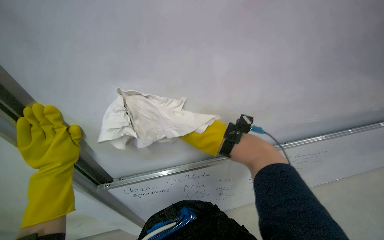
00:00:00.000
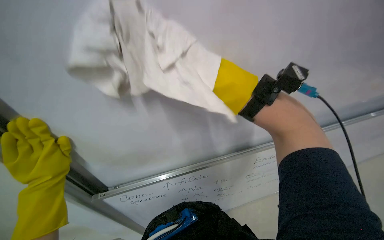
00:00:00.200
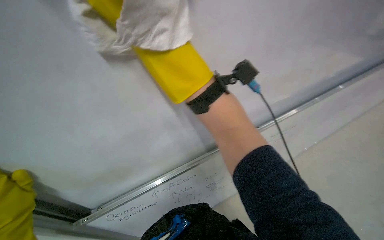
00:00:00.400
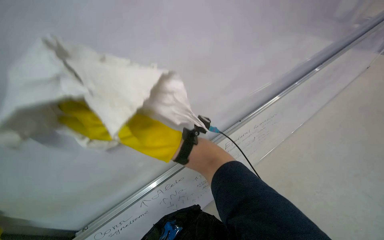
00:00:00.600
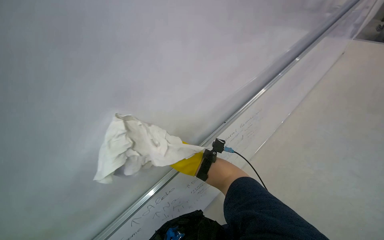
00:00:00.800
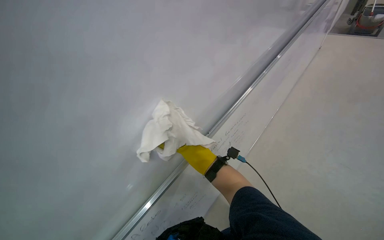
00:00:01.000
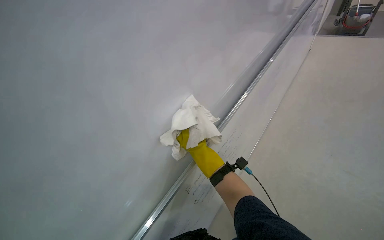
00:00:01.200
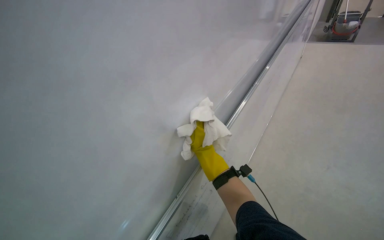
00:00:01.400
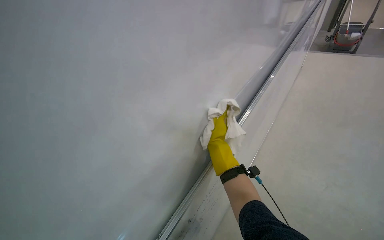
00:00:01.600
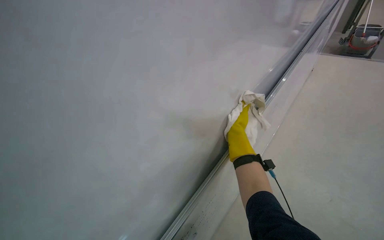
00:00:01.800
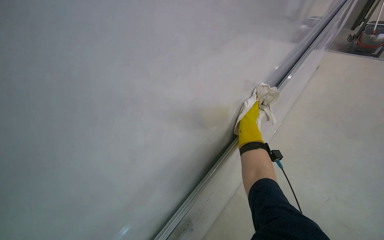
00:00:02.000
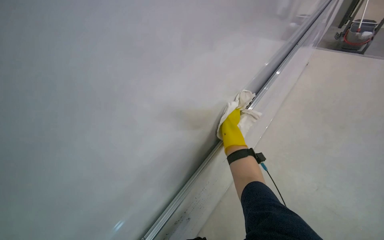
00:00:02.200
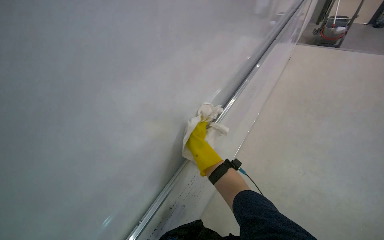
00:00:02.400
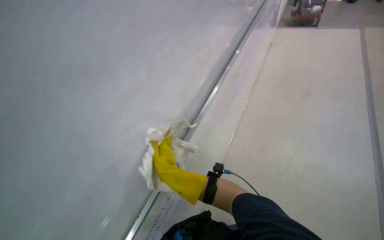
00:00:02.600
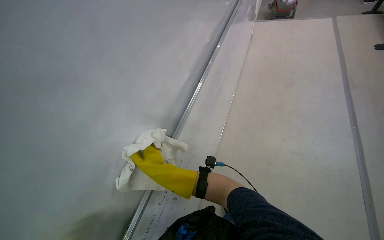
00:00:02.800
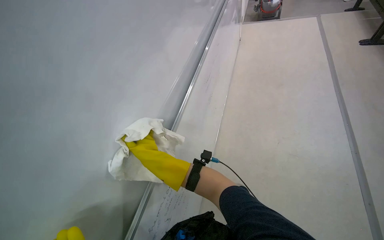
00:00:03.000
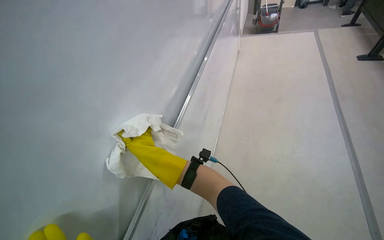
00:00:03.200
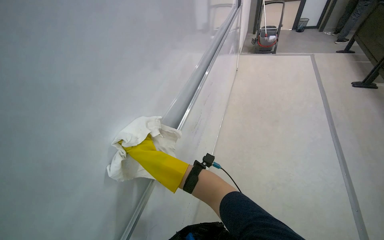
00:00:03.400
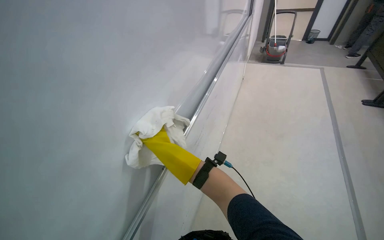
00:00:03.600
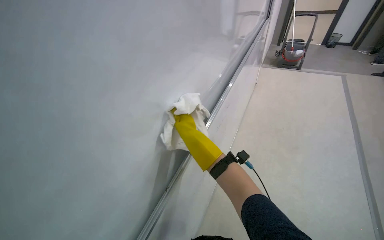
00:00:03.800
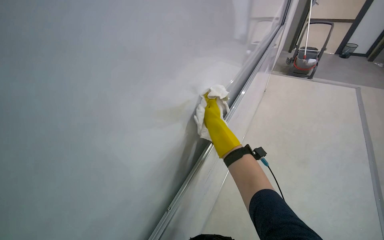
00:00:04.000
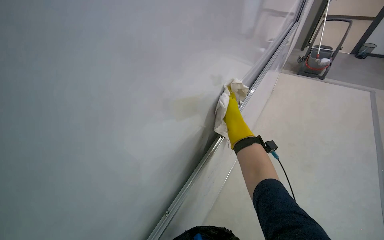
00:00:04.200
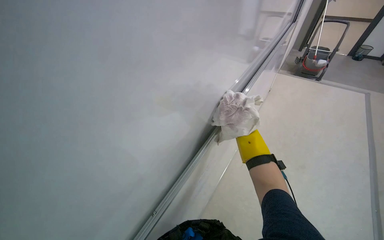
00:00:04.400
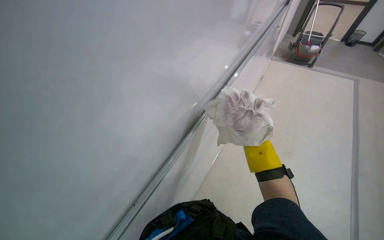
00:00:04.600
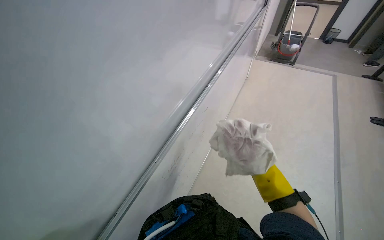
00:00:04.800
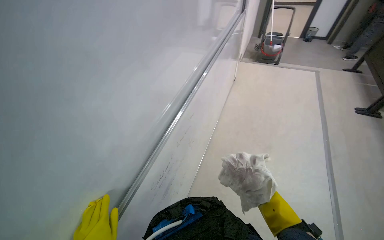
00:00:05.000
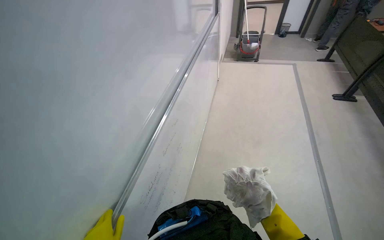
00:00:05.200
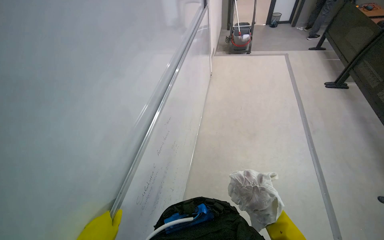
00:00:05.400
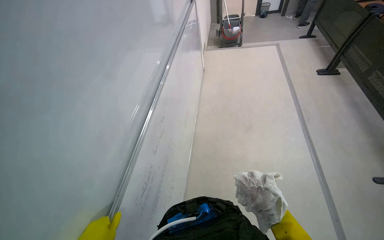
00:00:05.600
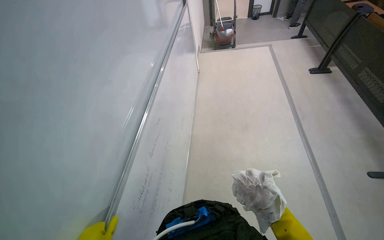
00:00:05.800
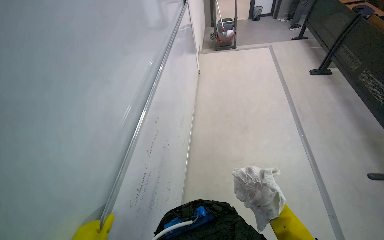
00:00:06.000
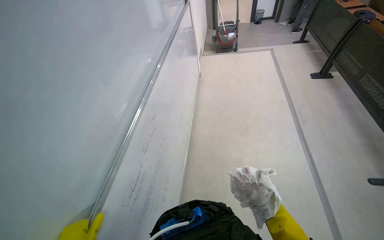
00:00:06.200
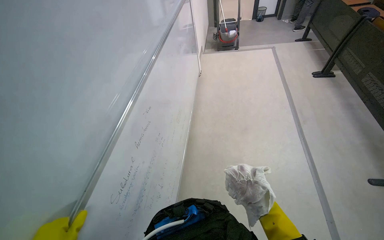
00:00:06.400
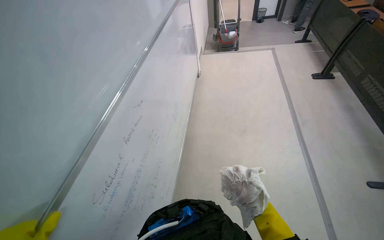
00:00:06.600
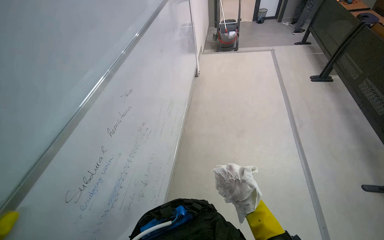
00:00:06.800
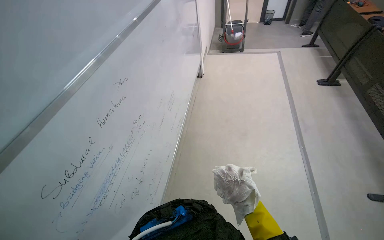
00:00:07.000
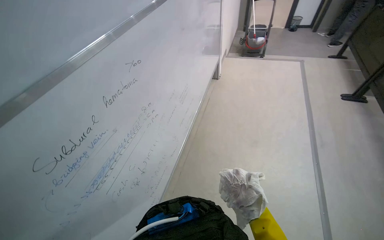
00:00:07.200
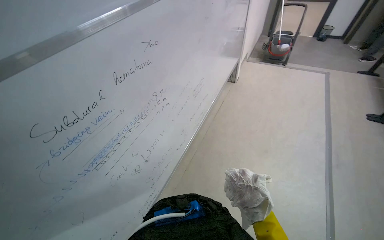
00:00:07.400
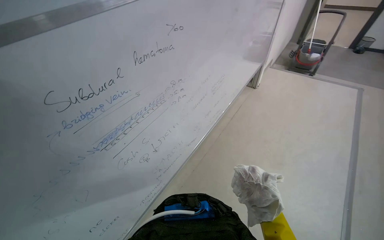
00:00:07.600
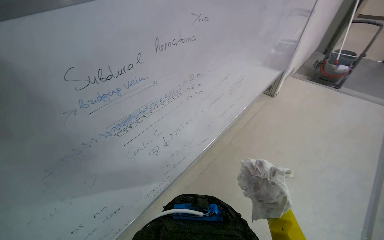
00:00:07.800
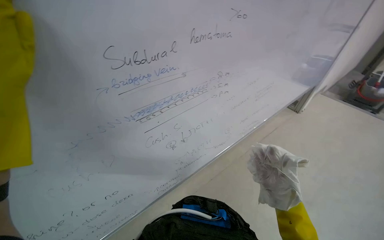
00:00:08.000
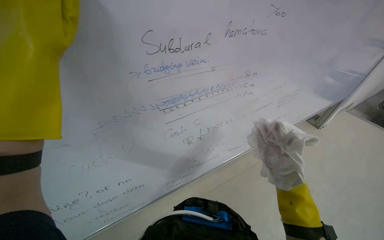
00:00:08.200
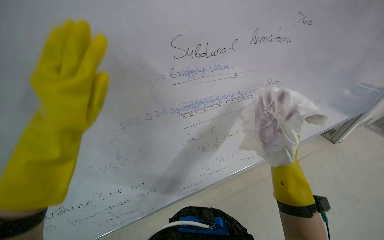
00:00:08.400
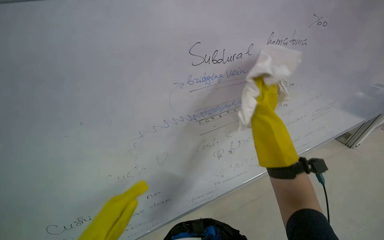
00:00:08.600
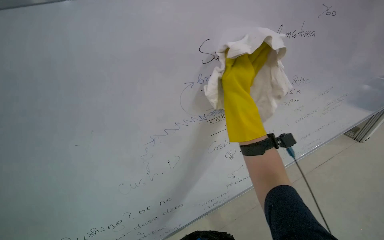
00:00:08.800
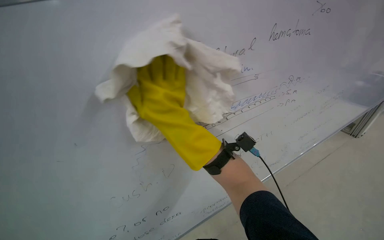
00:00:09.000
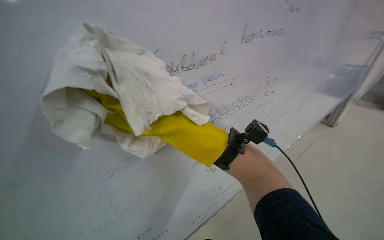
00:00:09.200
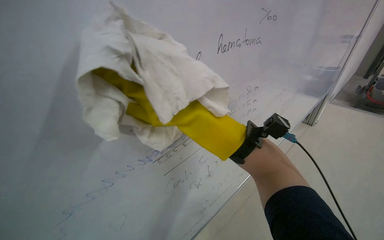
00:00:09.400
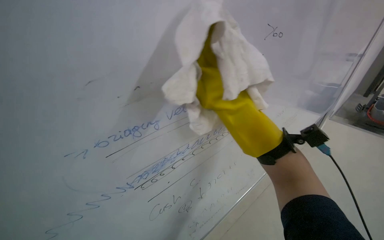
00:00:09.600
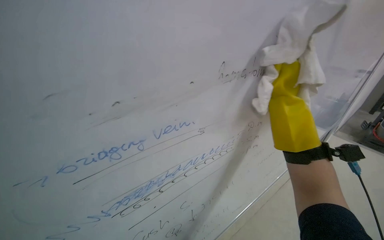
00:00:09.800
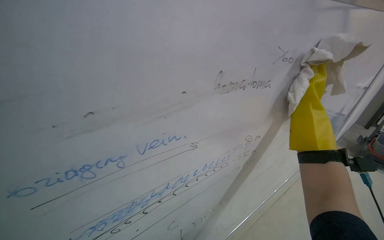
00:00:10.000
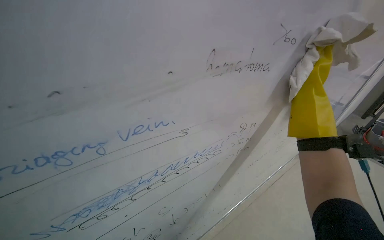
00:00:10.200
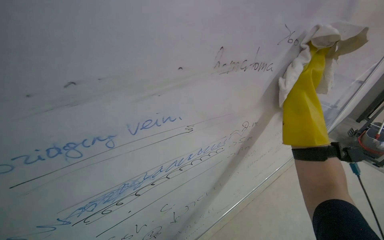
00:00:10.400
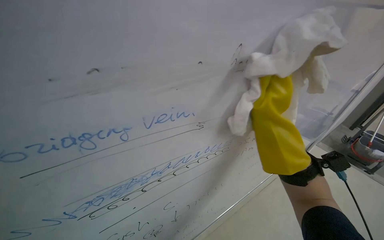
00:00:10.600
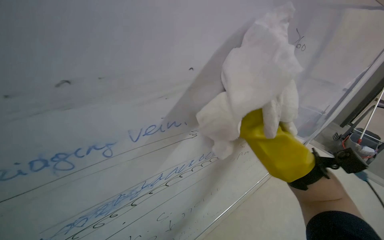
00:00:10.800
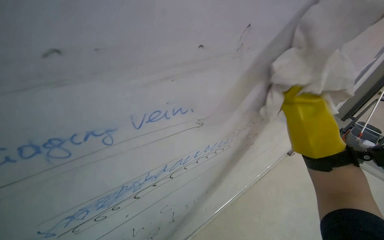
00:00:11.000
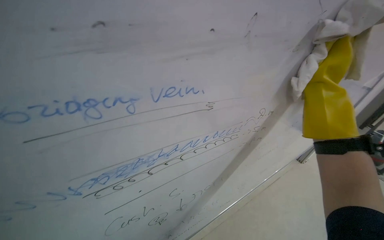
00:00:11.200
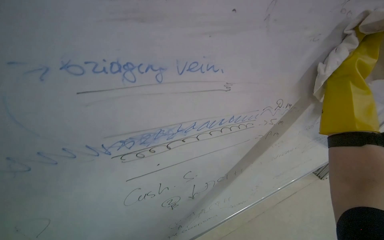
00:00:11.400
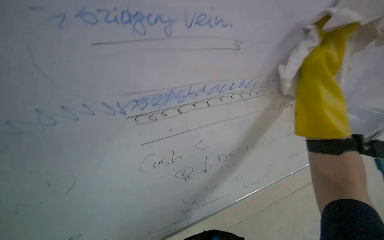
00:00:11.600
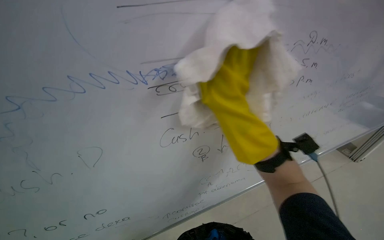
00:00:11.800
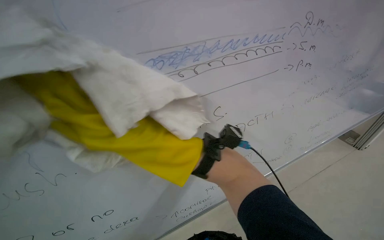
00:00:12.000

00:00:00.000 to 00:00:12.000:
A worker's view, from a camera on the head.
Job: wiping surfaces.
The whole recording: Wiping whiteboard surface. The worker wipes the whiteboard surface with a cloth, periodically re-wetting and wringing it.
00:00:03.000 to 00:00:04.400: The right hand goes roughly 20 cm to the right and up the picture.
00:00:04.400 to 00:00:06.000: The head rotates roughly 30 degrees to the right.
00:00:06.000 to 00:00:07.600: The wearer looks roughly 30 degrees further to the left.
00:00:07.600 to 00:00:09.000: The wearer looks roughly 25 degrees further to the left. The camera pitches upward, by about 15 degrees.

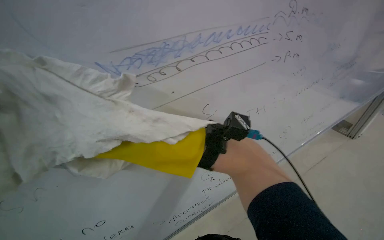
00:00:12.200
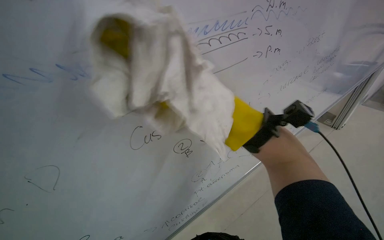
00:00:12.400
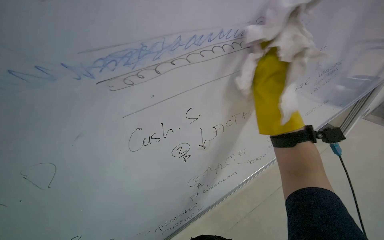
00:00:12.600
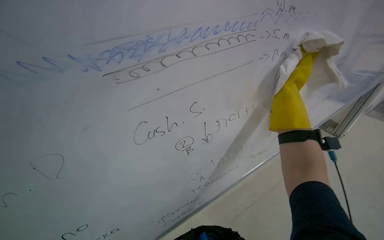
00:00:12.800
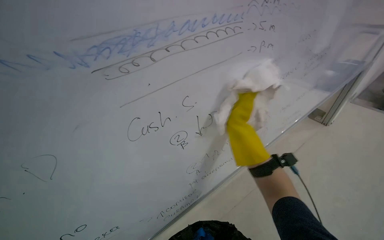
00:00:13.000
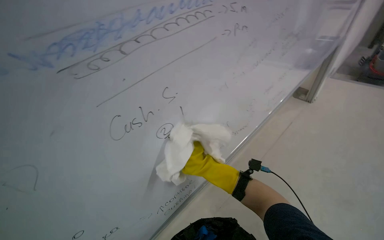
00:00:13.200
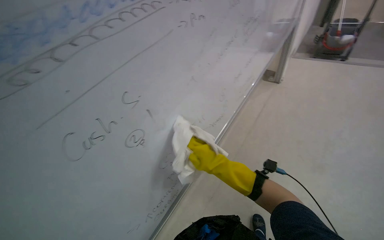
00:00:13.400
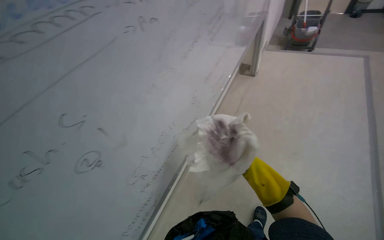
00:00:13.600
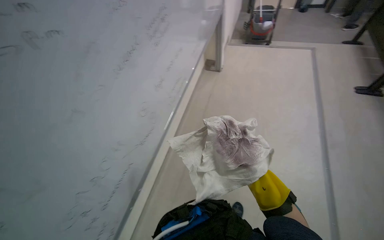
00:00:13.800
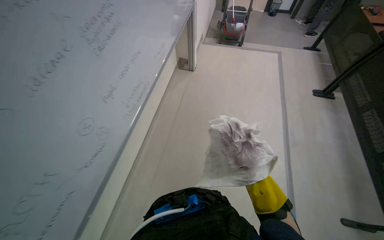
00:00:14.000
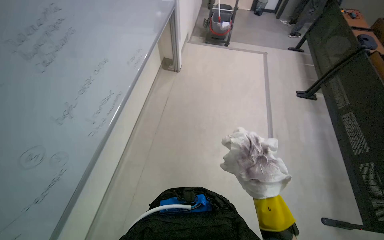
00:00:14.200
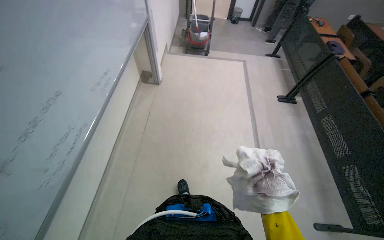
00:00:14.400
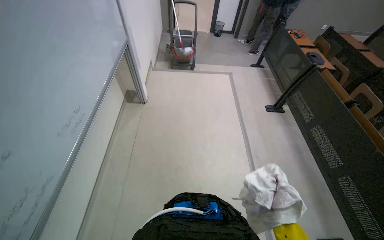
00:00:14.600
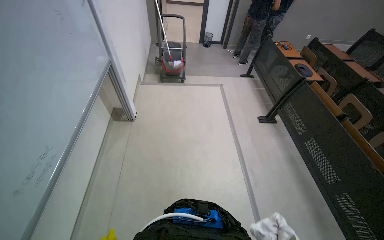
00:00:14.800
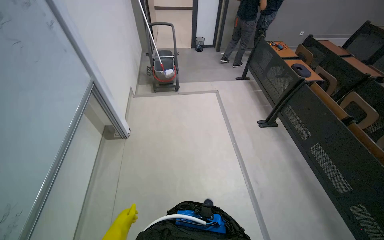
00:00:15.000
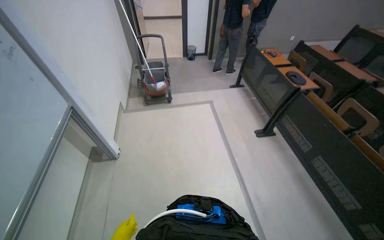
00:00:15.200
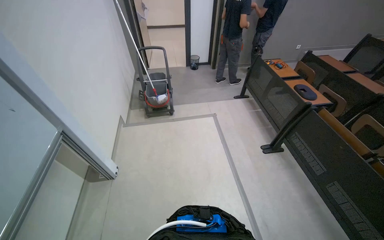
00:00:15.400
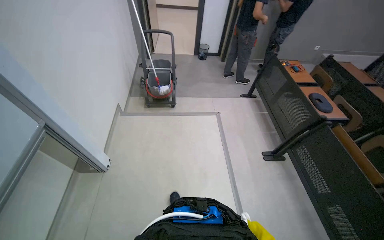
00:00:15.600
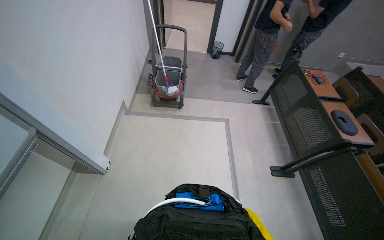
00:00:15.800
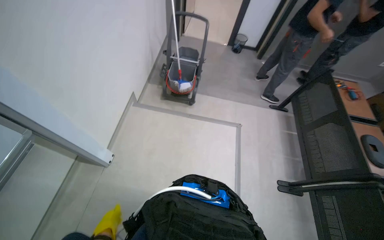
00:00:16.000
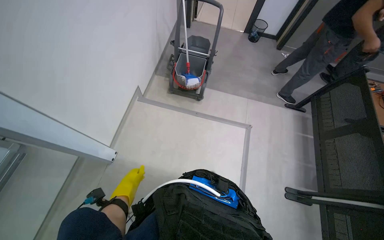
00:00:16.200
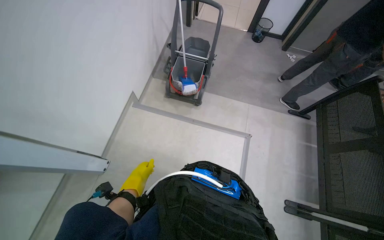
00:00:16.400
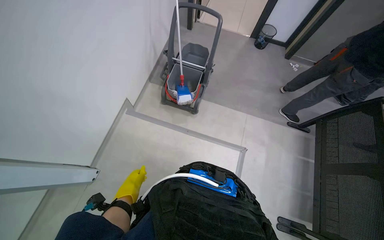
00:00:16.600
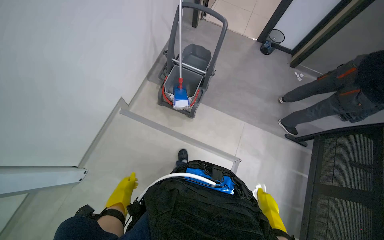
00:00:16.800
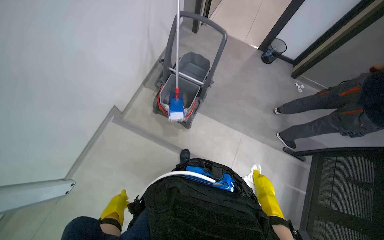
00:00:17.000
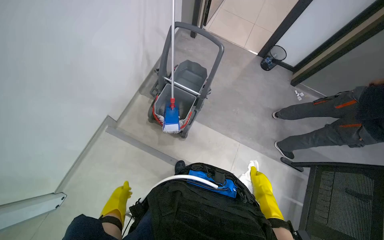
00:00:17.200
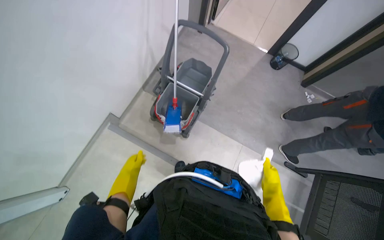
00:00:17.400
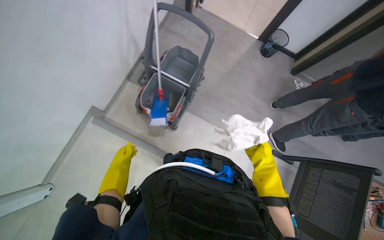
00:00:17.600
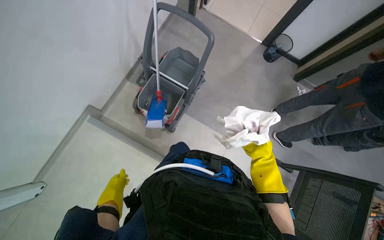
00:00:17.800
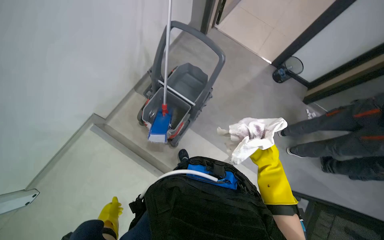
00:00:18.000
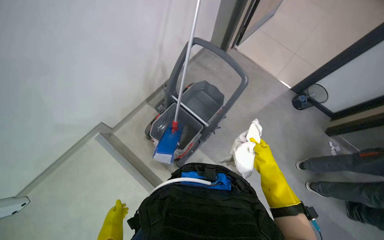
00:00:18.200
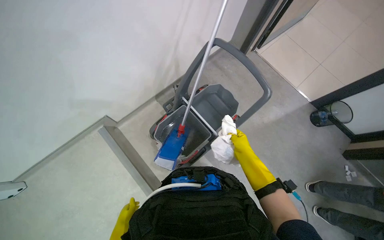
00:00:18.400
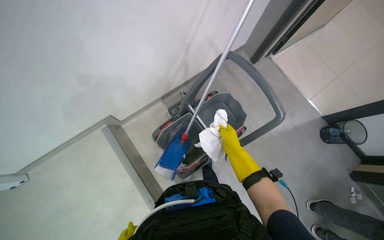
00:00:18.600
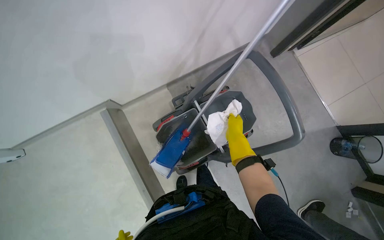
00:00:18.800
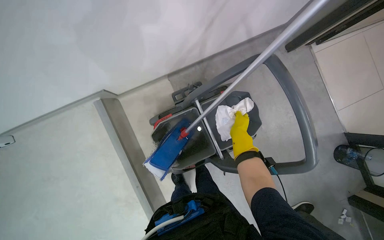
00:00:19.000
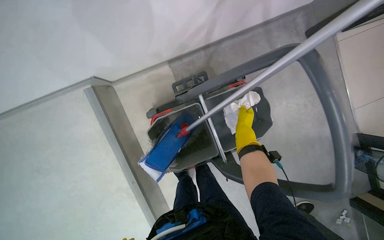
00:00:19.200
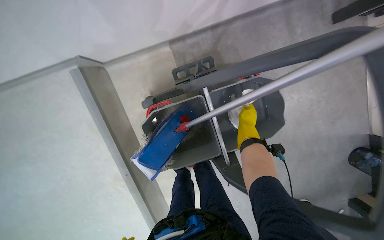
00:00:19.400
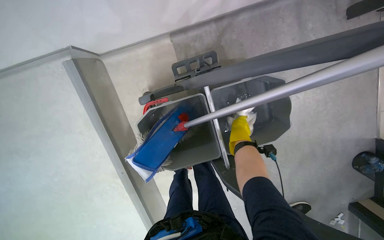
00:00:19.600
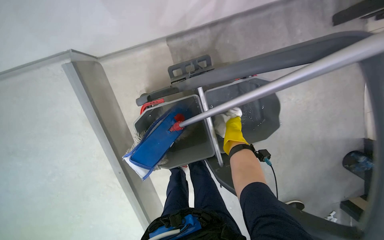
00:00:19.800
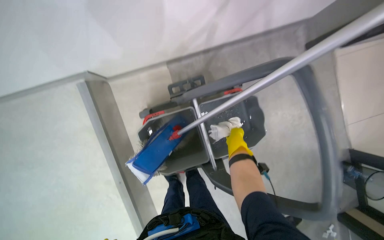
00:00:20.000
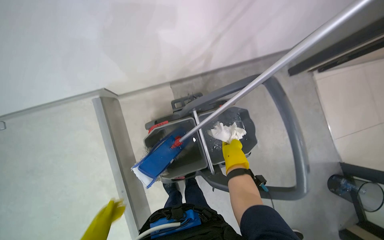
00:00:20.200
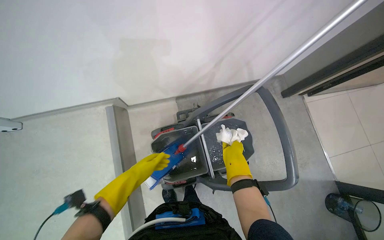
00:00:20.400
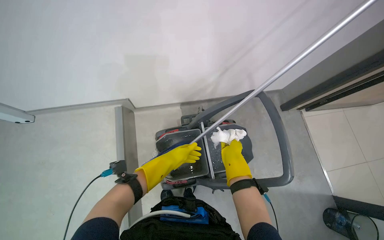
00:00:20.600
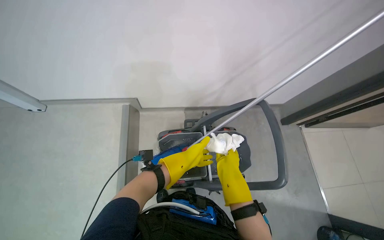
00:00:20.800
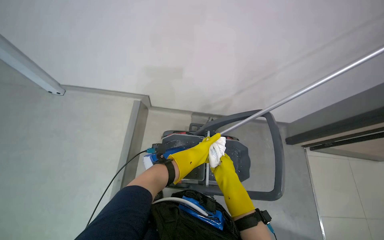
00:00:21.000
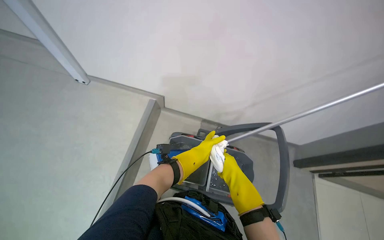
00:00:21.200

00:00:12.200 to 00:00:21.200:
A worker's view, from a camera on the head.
Job: wiping surfaces.
The whole recording: Wiping whiteboard surface. The worker wipes the whiteboard surface with a cloth, periodically re-wetting and wringing it.
00:00:12.200 to 00:00:13.800: The head turns to the right by approximately 45 degrees.
00:00:13.800 to 00:00:15.200: The camera is carried some 1 m. The head rotates approximately 35 degrees to the right.
00:00:15.200 to 00:00:16.600: The camera travels roughly 1 m. The wearer's head swings some 30 degrees to the left. The view tips downward by some 15 degrees.
00:00:16.600 to 00:00:18.200: The head travels roughly 70 cm.
00:00:18.200 to 00:00:19.800: The camera travels approximately 70 cm. The view tilts some 30 degrees downward. Everything in view rotates roughly 30 degrees clockwise.
00:00:19.800 to 00:00:21.200: The camera travels approximately 60 cm. The camera pitches upward, by some 40 degrees. The scene rotates clockwise by approximately 30 degrees.
